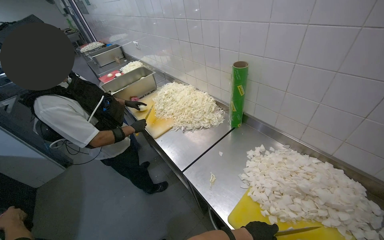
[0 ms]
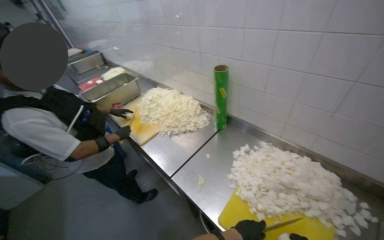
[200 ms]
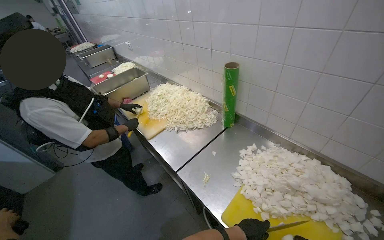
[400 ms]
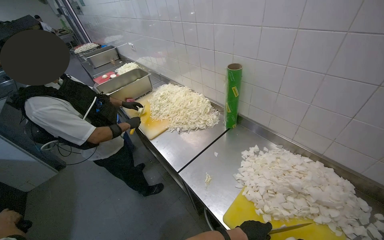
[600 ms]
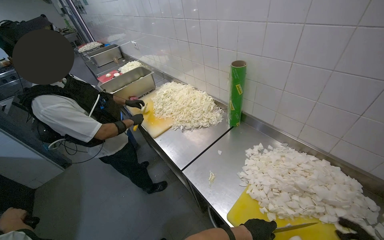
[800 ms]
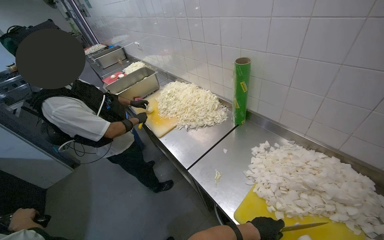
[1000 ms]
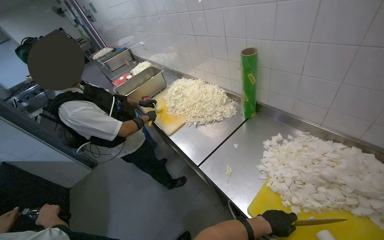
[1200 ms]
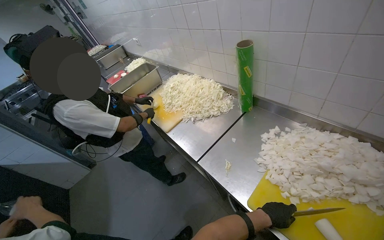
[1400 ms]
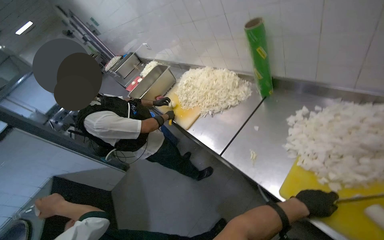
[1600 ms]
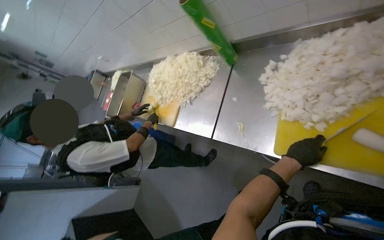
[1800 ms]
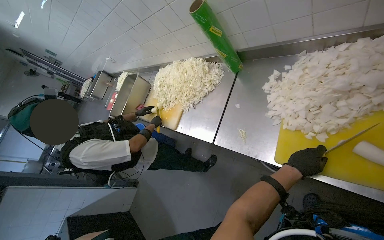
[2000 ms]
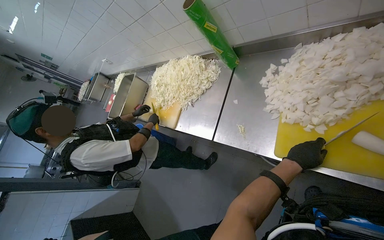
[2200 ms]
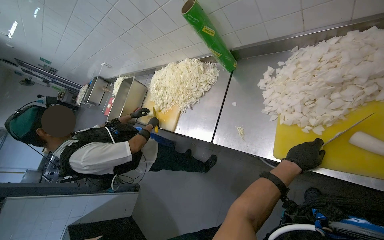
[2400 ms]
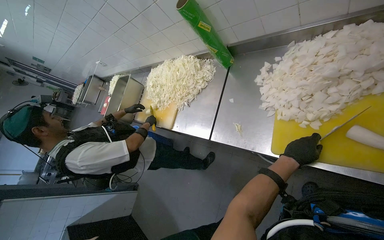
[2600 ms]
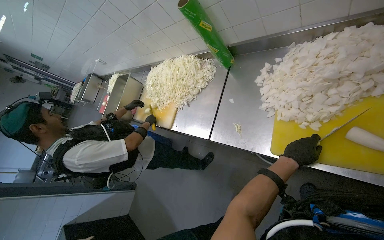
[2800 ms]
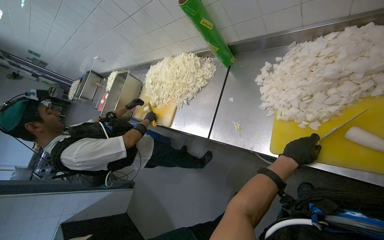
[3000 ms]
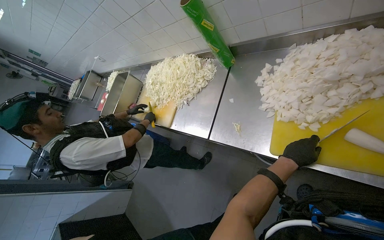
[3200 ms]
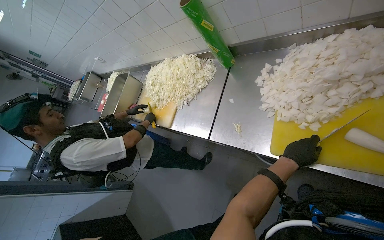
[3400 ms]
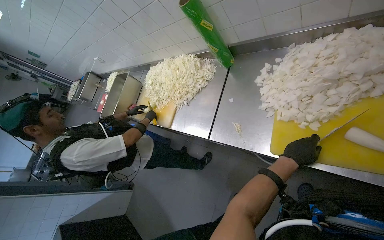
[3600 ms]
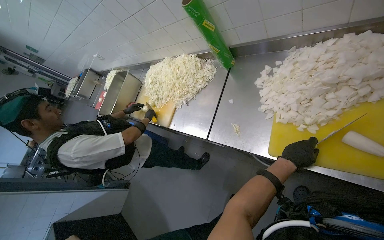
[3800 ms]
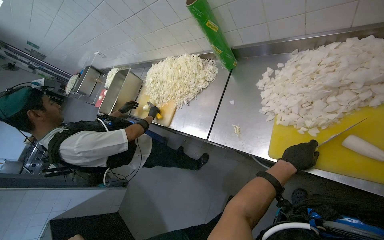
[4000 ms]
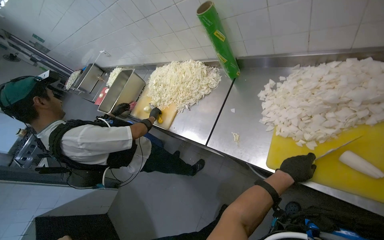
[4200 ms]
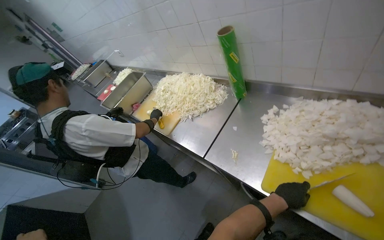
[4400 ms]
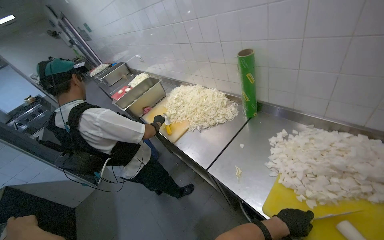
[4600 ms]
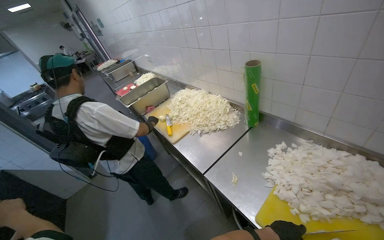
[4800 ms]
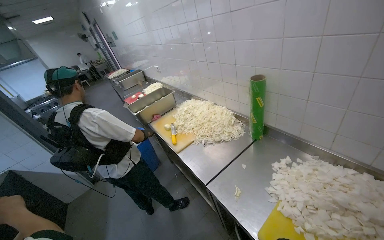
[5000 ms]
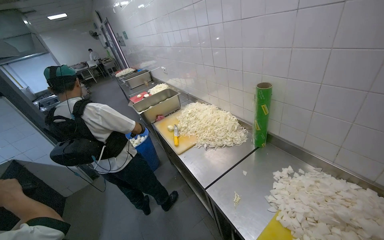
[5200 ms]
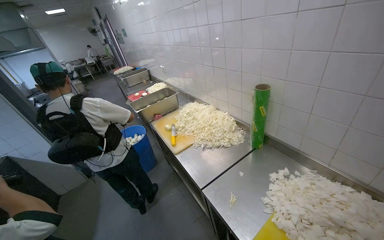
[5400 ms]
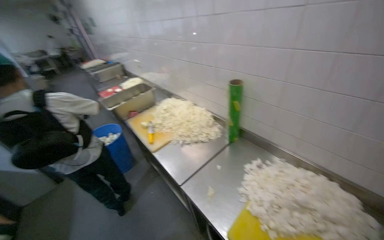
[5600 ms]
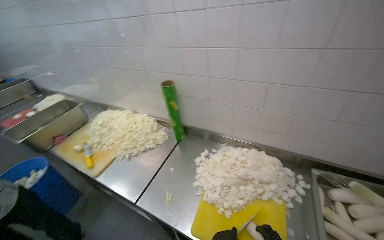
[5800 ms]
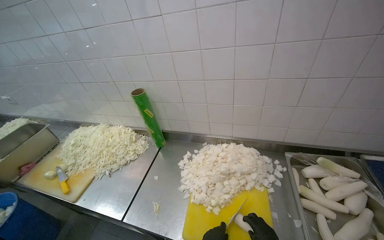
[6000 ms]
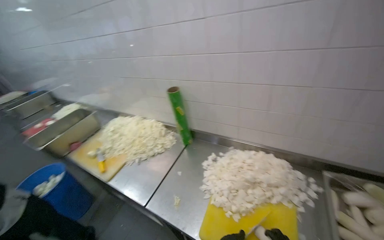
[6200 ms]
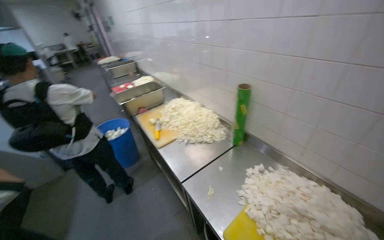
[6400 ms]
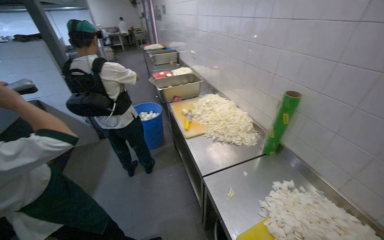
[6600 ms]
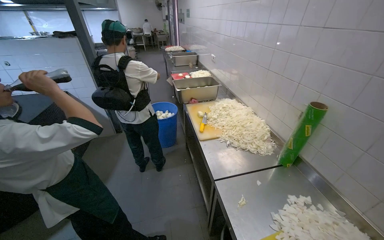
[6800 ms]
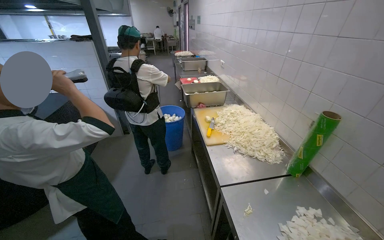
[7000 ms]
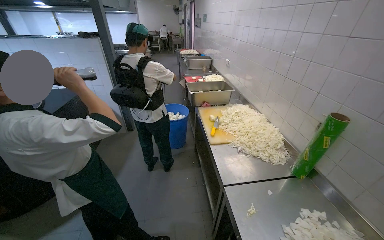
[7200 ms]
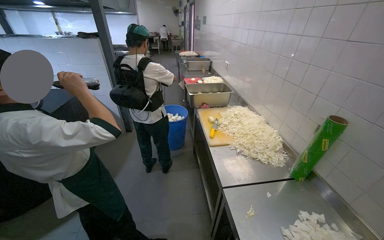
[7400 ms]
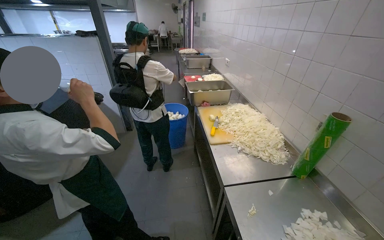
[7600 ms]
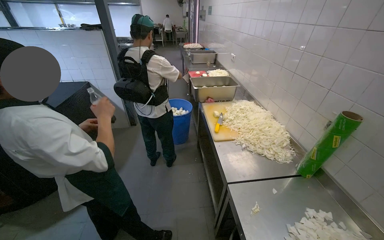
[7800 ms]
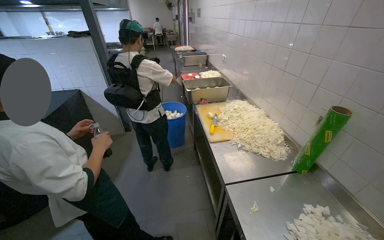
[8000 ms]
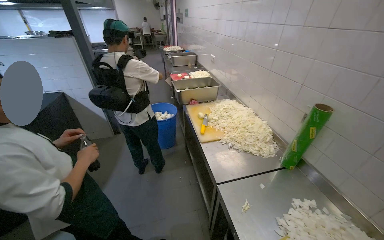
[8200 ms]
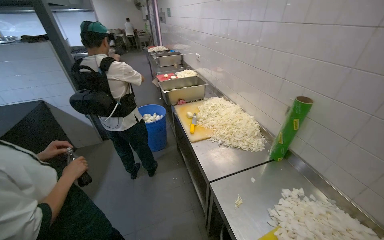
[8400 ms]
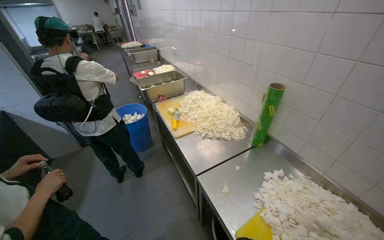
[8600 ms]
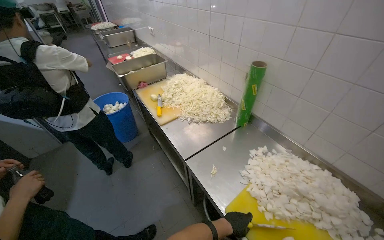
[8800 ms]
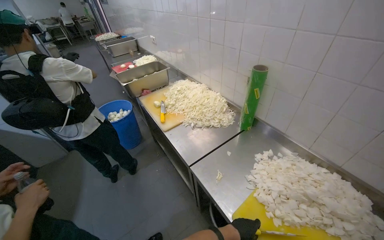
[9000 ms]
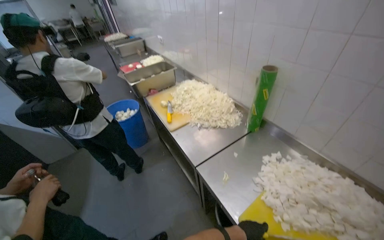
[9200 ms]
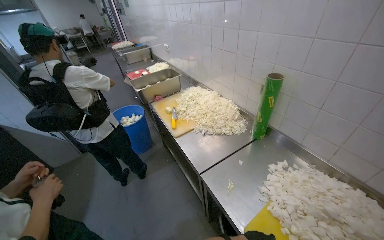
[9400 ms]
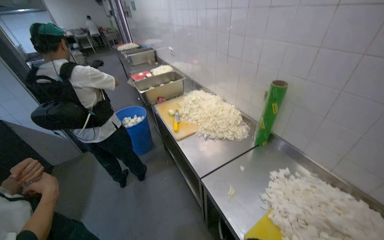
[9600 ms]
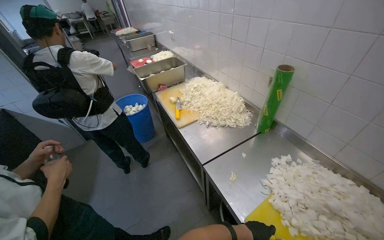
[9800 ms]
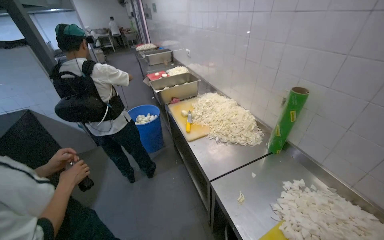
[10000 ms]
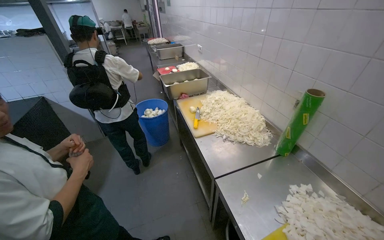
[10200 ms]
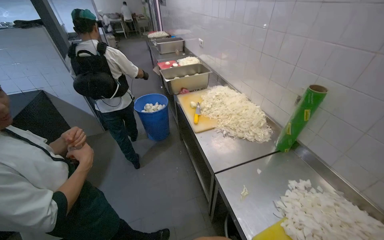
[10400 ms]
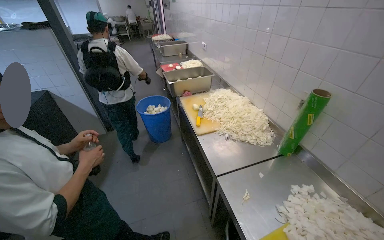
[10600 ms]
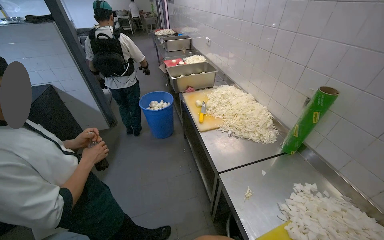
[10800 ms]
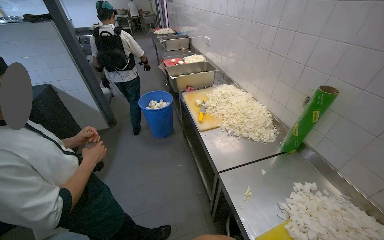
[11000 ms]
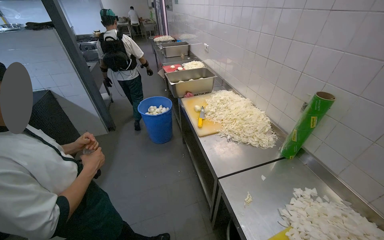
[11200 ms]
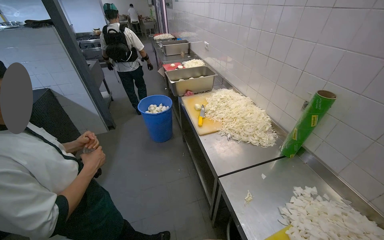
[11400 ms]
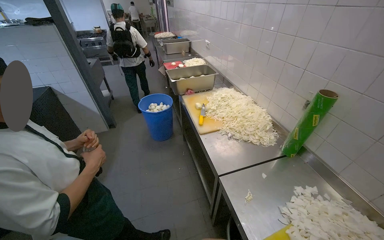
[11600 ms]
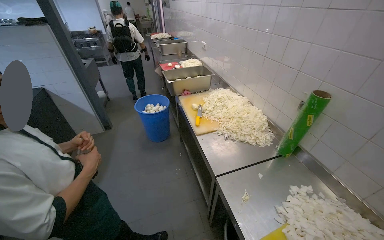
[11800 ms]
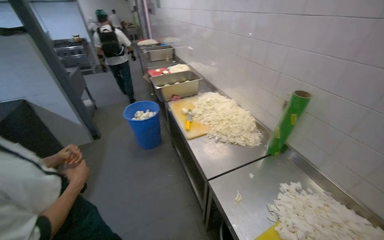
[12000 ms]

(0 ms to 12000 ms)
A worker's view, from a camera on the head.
Job: preparing food.
The whole recording: Chopping white radishes. The worker chops white radishes into small pieces on a yellow cutting board.
4400 ms - 6000 ms: The view pans to the right by about 30 degrees.
6000 ms - 7600 ms: The wearer looks about 65 degrees further to the left.
7600 ms - 9000 ms: The wearer's head swings roughly 25 degrees to the right.

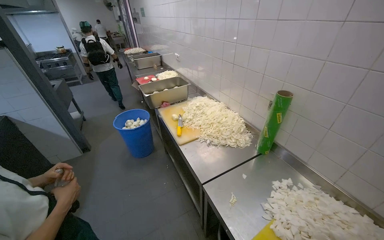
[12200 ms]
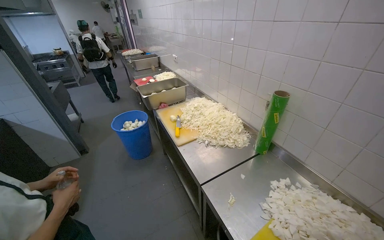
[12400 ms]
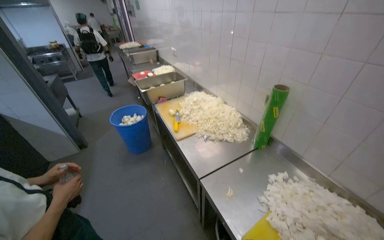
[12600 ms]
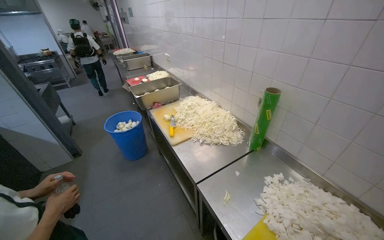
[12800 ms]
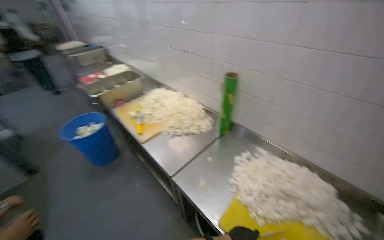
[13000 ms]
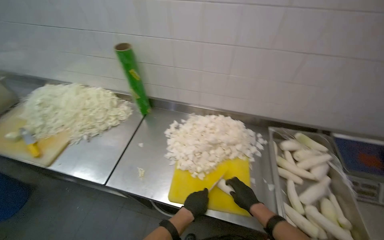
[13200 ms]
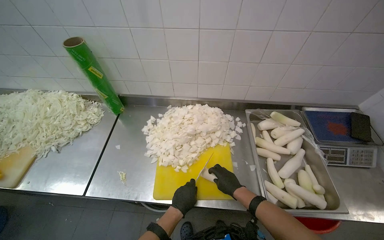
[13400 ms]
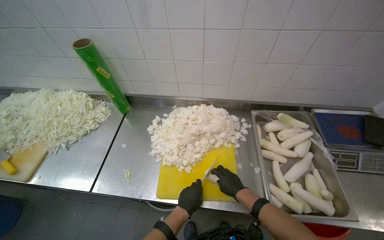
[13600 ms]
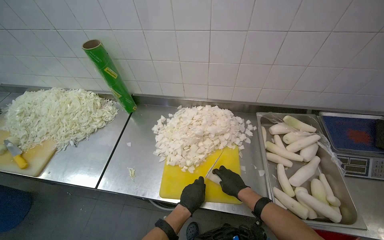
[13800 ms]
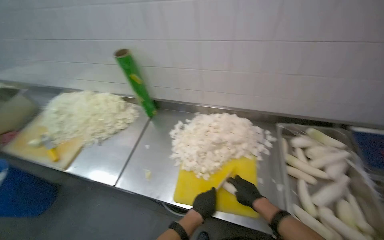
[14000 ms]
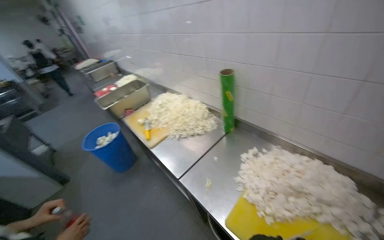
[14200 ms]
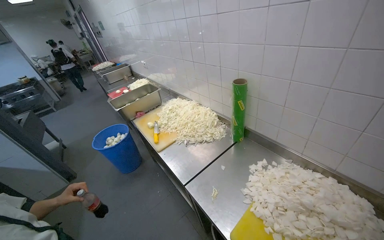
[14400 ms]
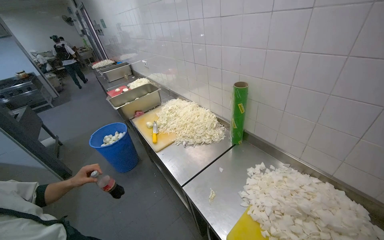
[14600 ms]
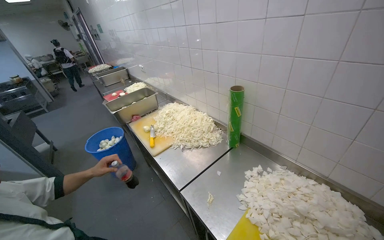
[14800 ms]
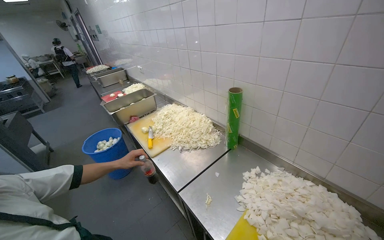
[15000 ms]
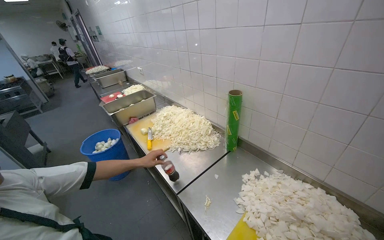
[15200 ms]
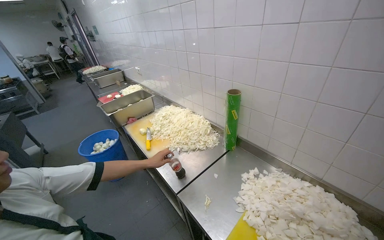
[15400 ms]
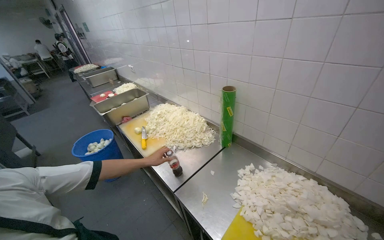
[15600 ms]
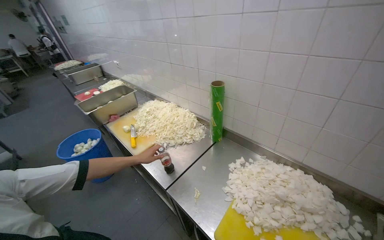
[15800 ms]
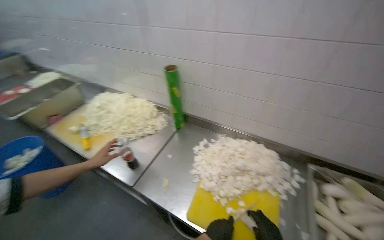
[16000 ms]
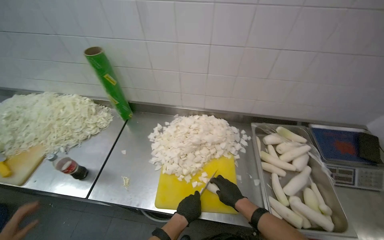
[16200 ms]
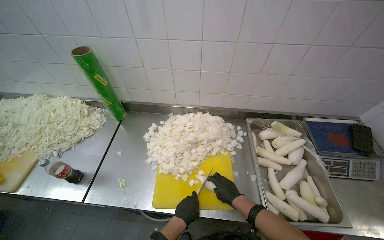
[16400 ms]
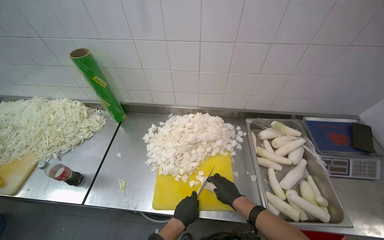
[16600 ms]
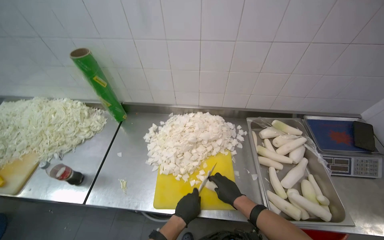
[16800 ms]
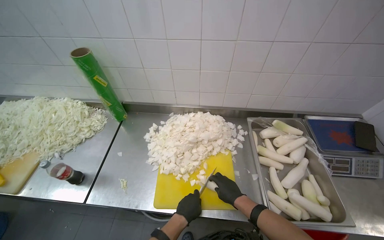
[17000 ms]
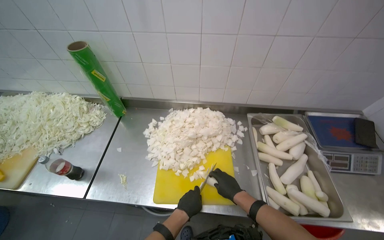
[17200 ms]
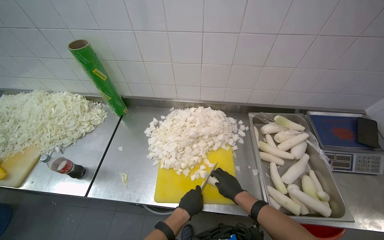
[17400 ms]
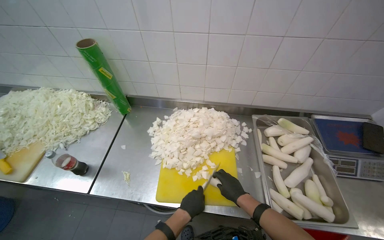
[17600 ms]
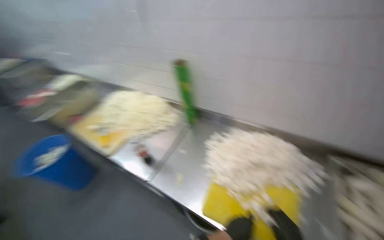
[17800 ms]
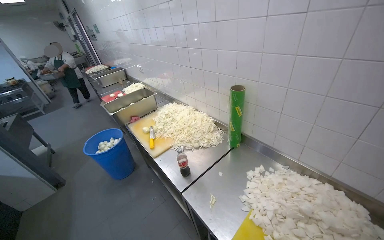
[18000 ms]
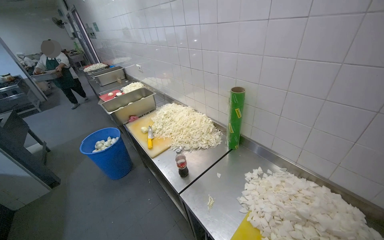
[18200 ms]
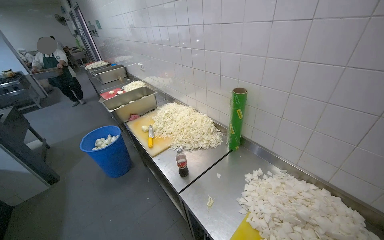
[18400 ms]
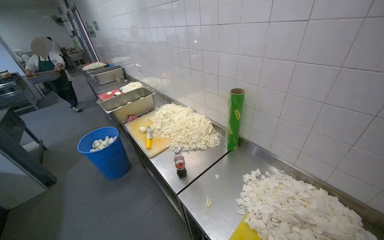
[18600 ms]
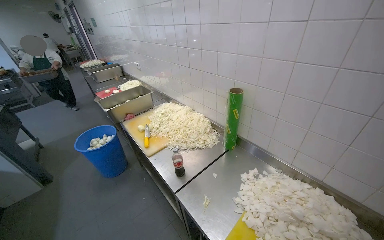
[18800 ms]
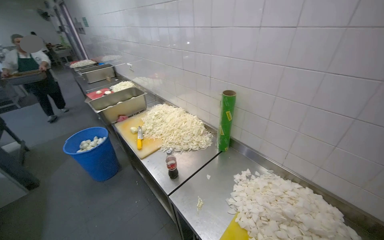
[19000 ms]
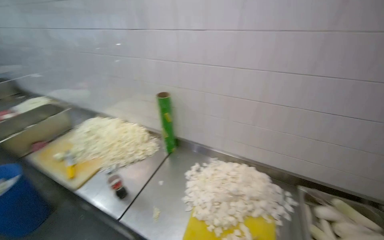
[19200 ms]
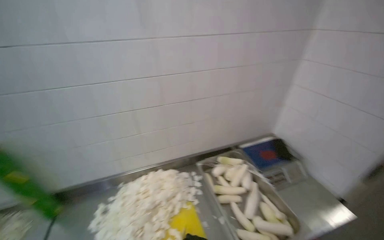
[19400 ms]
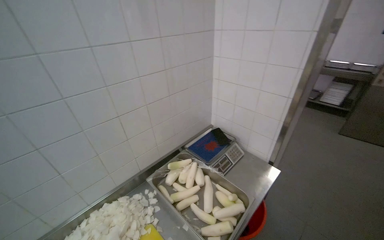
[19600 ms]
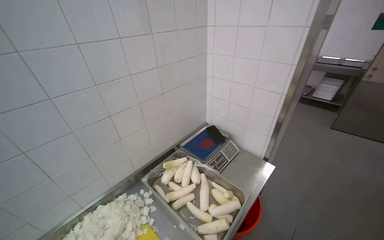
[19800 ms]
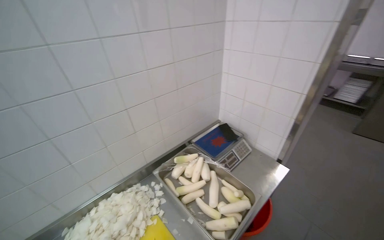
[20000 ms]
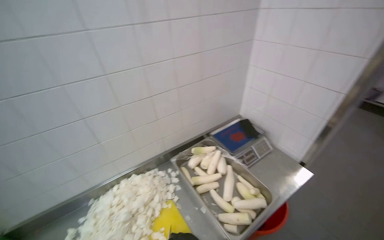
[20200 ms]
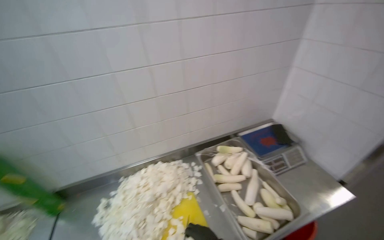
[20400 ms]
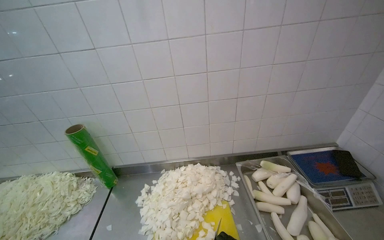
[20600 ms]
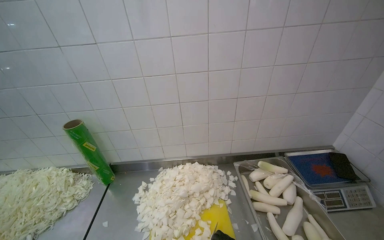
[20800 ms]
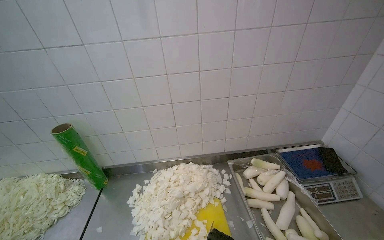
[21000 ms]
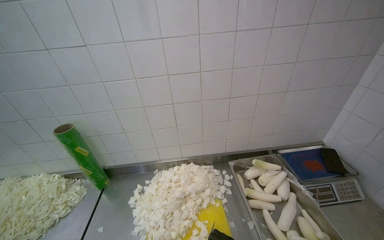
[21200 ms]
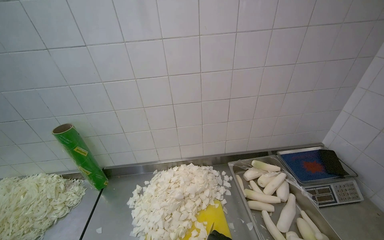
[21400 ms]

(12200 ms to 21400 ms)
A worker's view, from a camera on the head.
Job: preparing food.
The whole recording: Chopping white radishes. The worker chops white radishes into small pieces on a yellow cutting board.
12200 ms - 13800 ms: The head turns to the right by some 65 degrees. The view tips downward by roughly 15 degrees.
13800 ms - 15200 ms: The wearer looks roughly 45 degrees further to the left. The view tilts some 15 degrees upward.
15200 ms - 16800 ms: The wearer's head swings some 45 degrees to the right. The view tilts about 15 degrees downward.
16800 ms - 18400 ms: The head rotates some 45 degrees to the left.
18400 ms - 19800 ms: The wearer's head swings roughly 95 degrees to the right.
19800 ms - 21400 ms: The wearer looks about 40 degrees further to the left.
